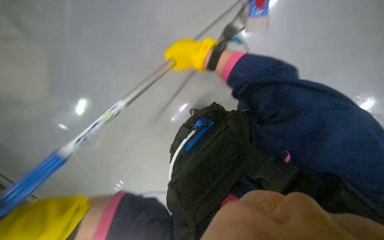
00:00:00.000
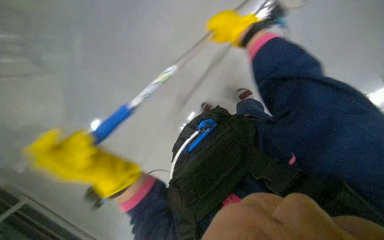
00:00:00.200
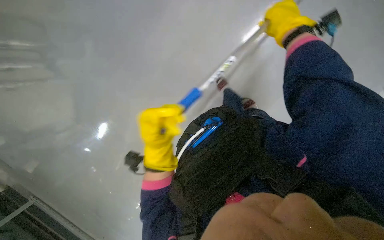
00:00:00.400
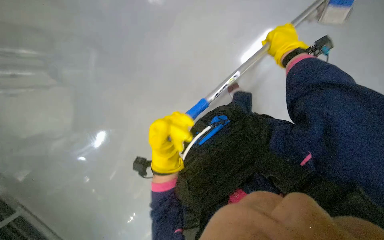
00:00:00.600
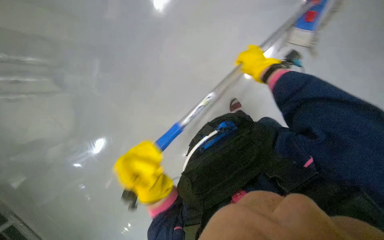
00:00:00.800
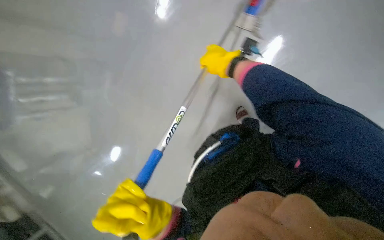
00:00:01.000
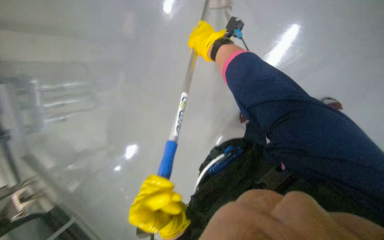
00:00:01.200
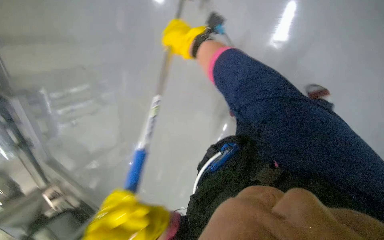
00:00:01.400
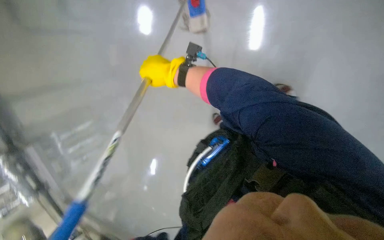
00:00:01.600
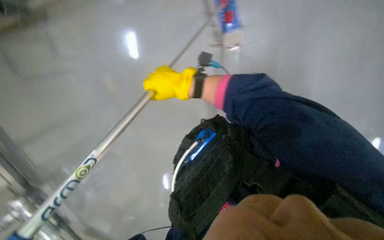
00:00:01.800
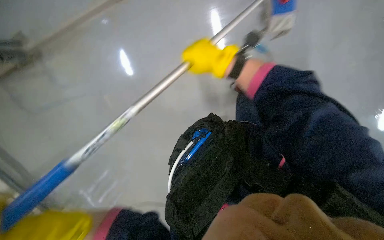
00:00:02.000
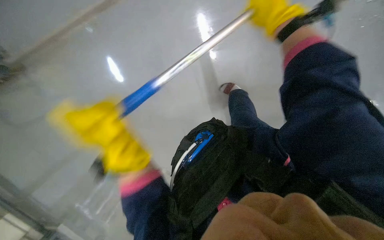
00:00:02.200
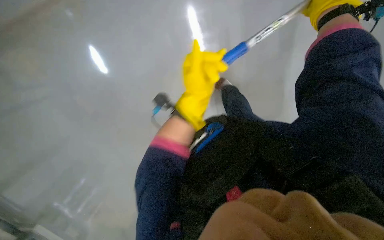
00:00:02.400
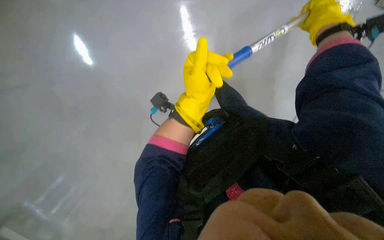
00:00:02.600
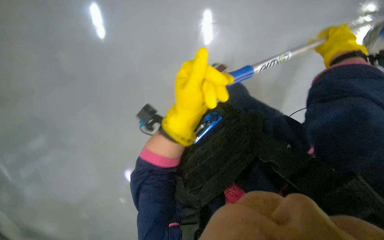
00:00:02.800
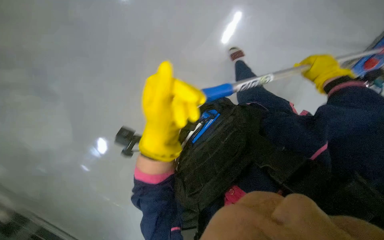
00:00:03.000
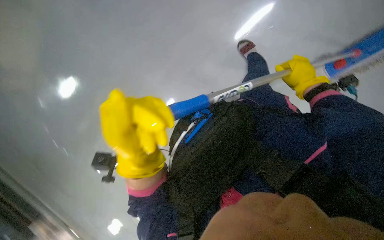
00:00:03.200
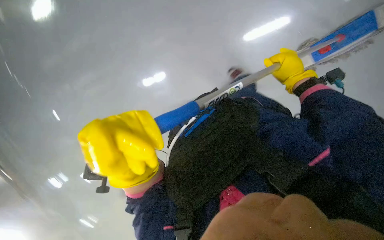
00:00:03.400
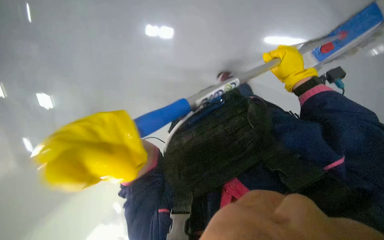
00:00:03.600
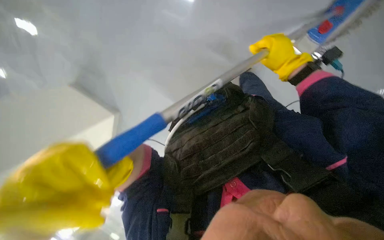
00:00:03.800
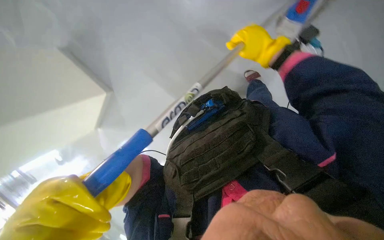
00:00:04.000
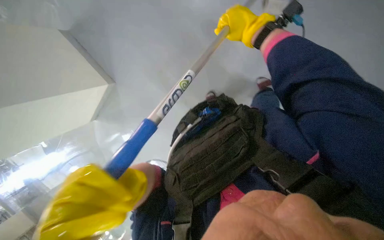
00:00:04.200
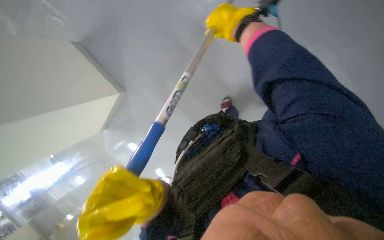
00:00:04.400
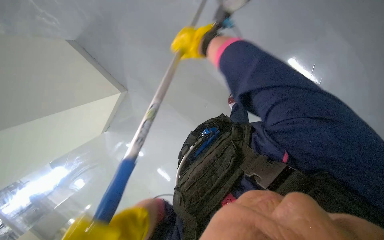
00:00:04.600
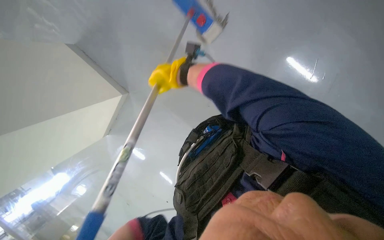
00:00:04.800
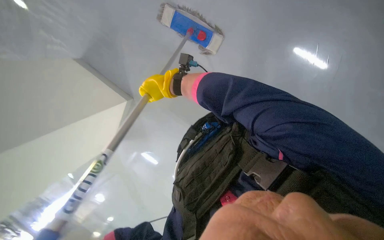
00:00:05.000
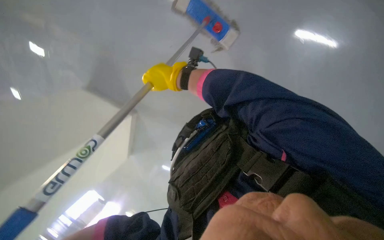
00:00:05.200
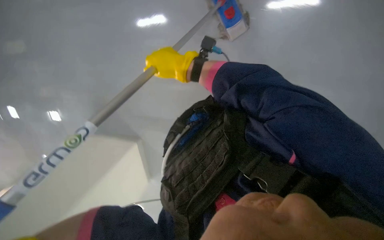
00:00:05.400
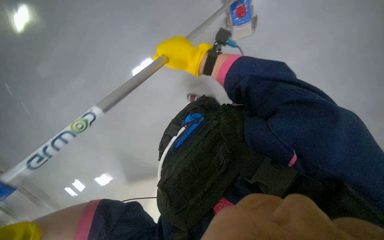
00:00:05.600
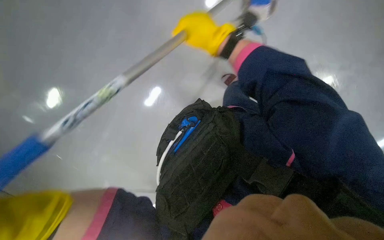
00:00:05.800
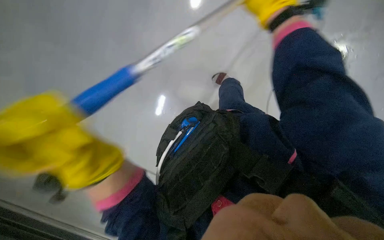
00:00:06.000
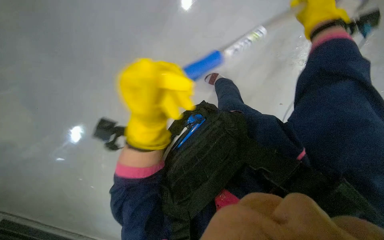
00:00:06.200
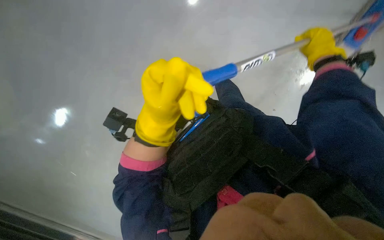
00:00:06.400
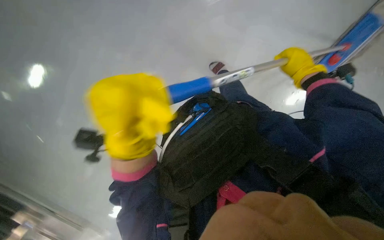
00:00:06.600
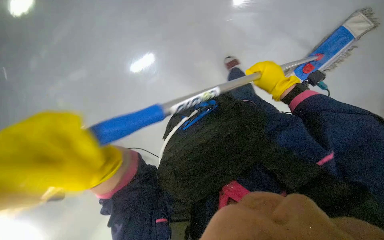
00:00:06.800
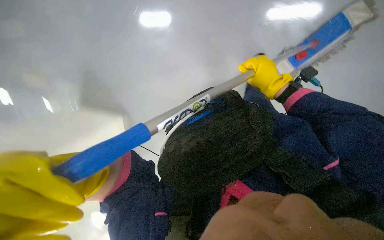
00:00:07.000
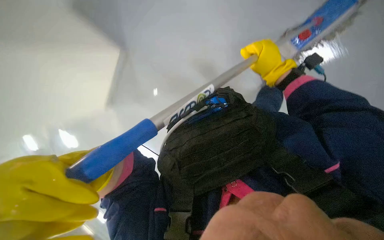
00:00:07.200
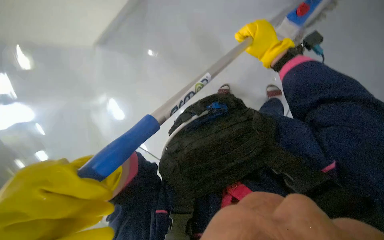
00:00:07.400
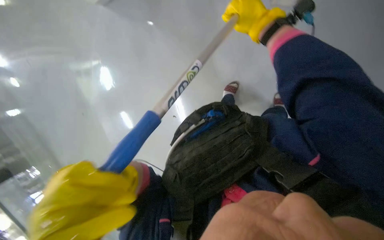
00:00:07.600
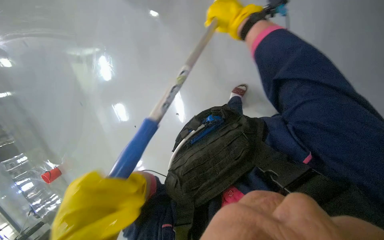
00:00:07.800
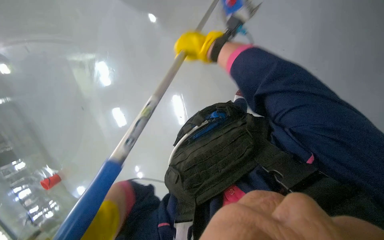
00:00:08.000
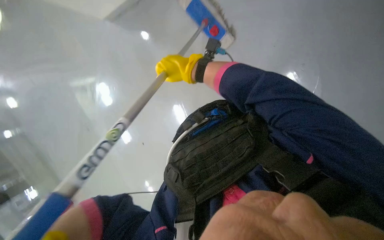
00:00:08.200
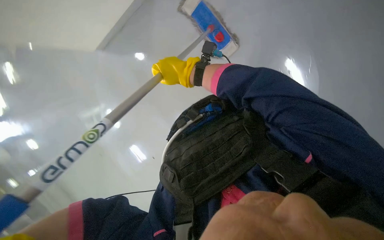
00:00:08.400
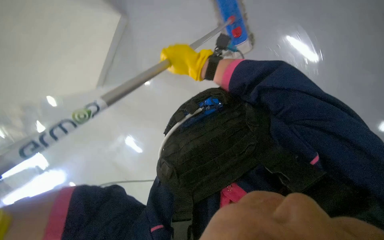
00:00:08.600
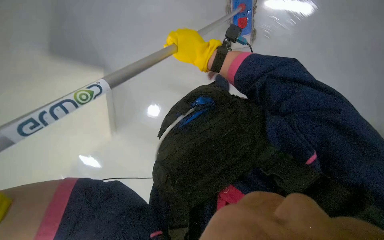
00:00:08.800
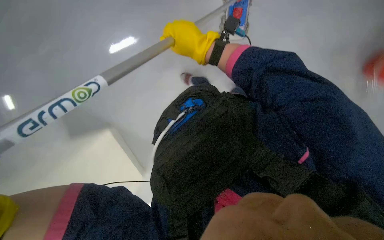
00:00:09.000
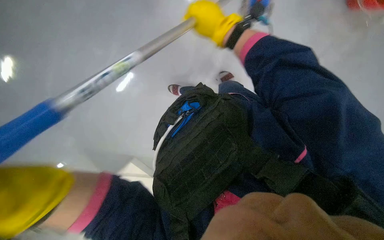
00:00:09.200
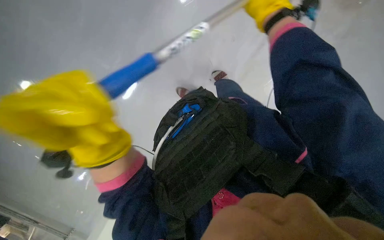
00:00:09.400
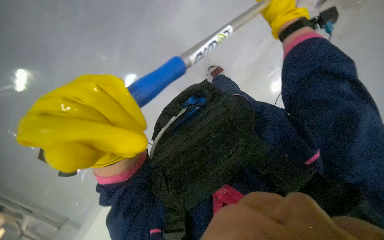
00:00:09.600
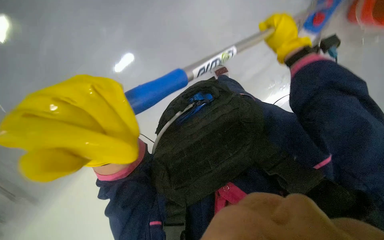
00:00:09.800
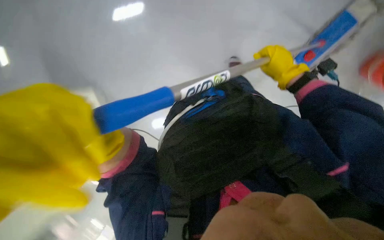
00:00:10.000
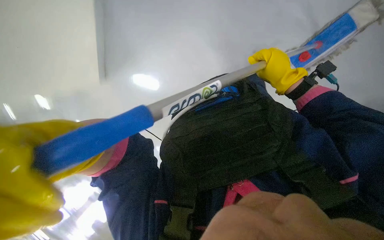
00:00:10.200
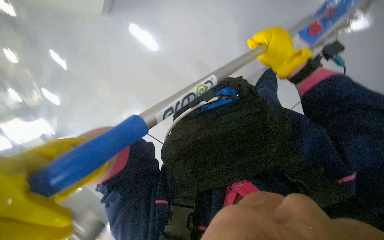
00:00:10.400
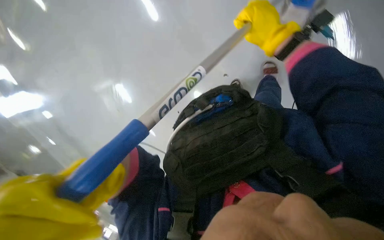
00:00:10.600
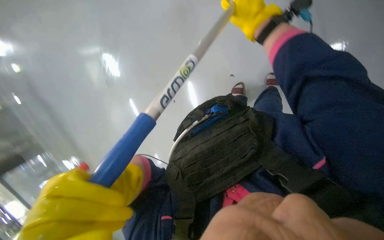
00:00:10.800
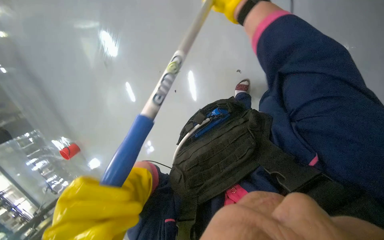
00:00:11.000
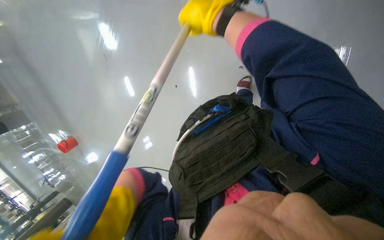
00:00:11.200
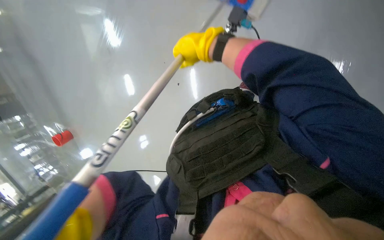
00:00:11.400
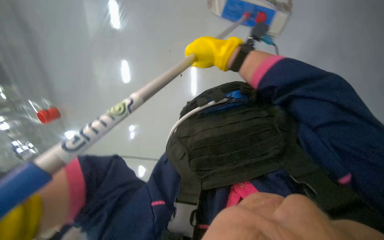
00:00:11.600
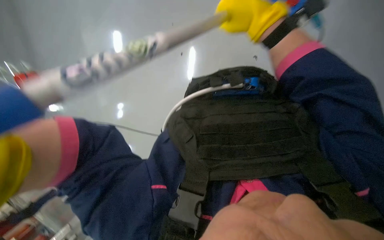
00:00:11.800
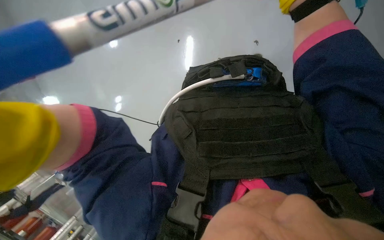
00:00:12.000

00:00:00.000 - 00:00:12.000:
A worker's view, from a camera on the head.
Job: mopping floor.
The whole recording: Mopping the floor. The worker mops the floor, periodically wringing the mop and changing the mop head.
00:00:00.000 - 00:00:01.600: The view tips upward by roughly 10 degrees. The right hand reaches approximately 20 cm to the right, then returns.
00:00:01.600 - 00:00:03.000: The camera pitches downward, by about 15 degrees. The right hand goes roughly 50 cm to the right.
00:00:03.000 - 00:00:04.400: The left hand travels down the picture and to the left by some 15 cm; the right hand moves to the left, nearer to the camera and up the picture, some 30 cm.
00:00:04.400 - 00:00:06.000: The view tilts roughly 15 degrees downward.
00:00:06.000 - 00:00:07.600: The camera is aimed approximately 20 degrees further to the right. The wearer looks approximately 30 degrees further downward.
00:00:09.000 - 00:00:10.400: The camera pitches downward, by some 20 degrees.
00:00:10.400 - 00:00:12.000: The view tilts some 20 degrees downward. The right hand goes to the left and returns, approximately 20 cm each way.

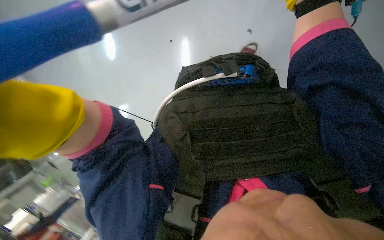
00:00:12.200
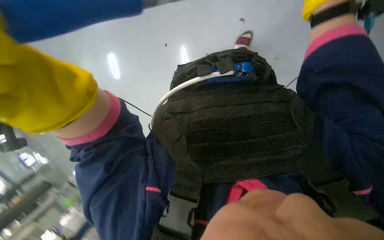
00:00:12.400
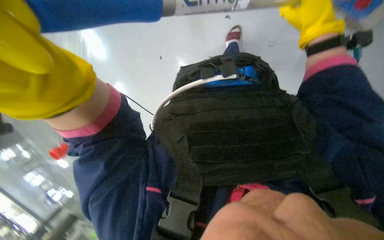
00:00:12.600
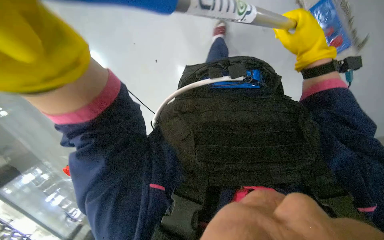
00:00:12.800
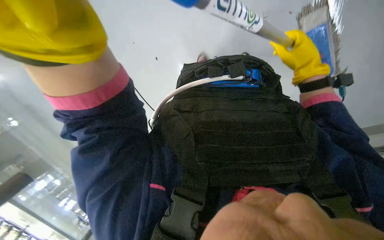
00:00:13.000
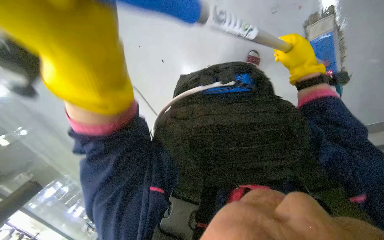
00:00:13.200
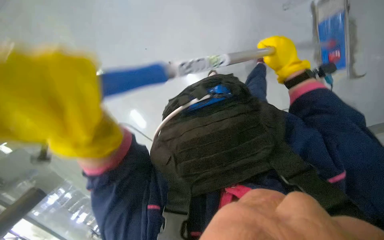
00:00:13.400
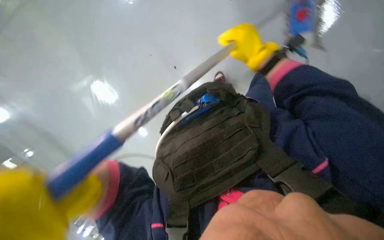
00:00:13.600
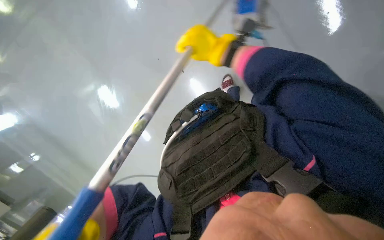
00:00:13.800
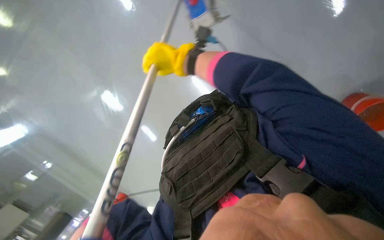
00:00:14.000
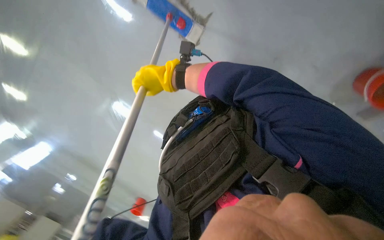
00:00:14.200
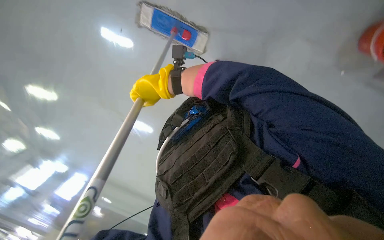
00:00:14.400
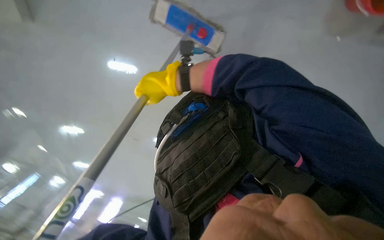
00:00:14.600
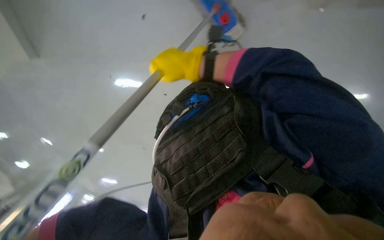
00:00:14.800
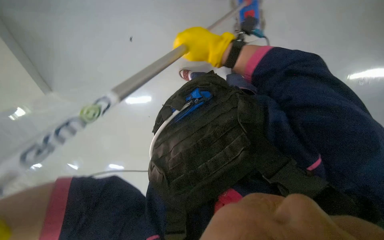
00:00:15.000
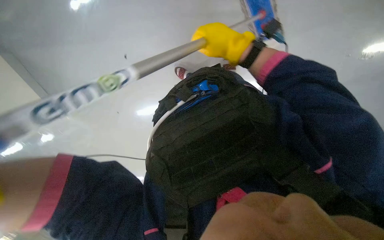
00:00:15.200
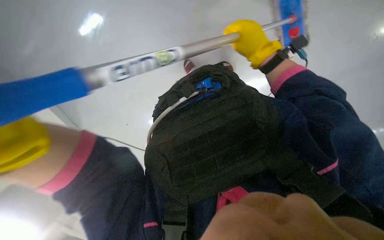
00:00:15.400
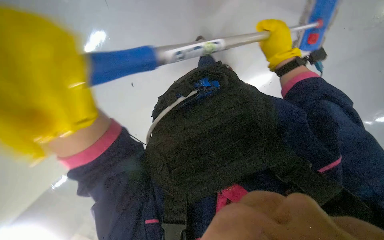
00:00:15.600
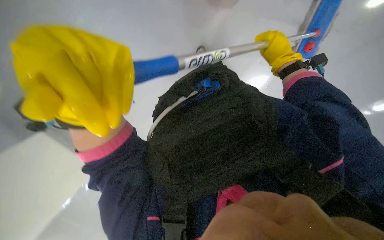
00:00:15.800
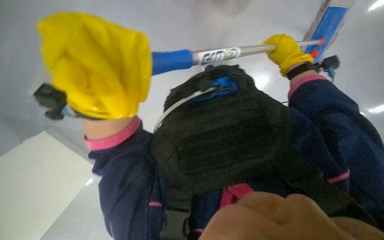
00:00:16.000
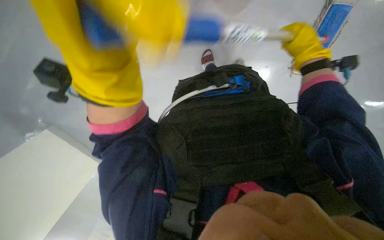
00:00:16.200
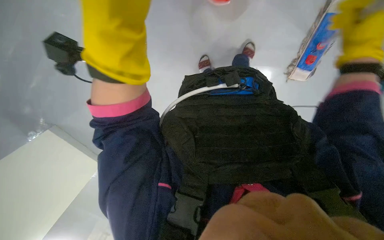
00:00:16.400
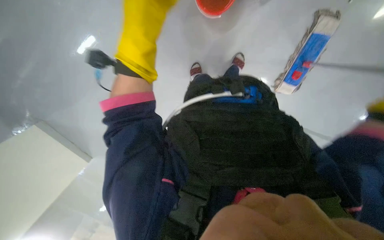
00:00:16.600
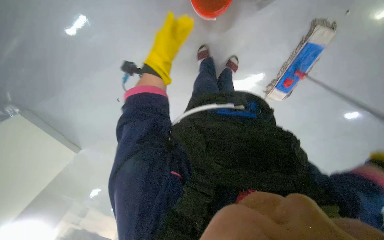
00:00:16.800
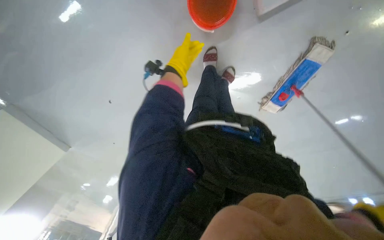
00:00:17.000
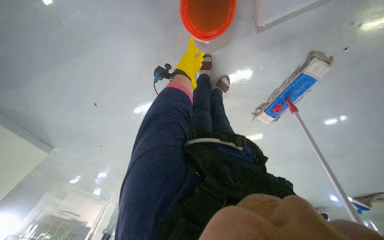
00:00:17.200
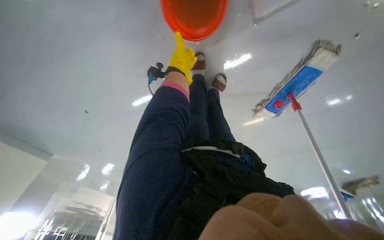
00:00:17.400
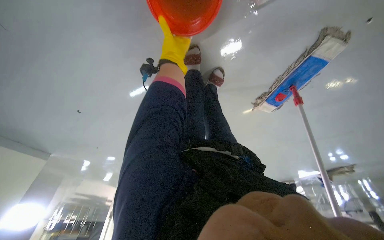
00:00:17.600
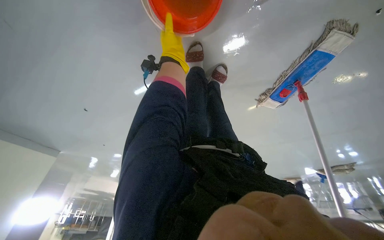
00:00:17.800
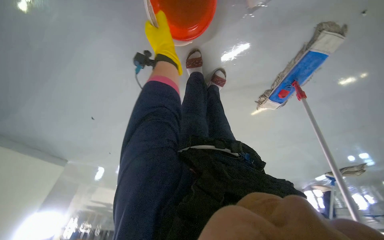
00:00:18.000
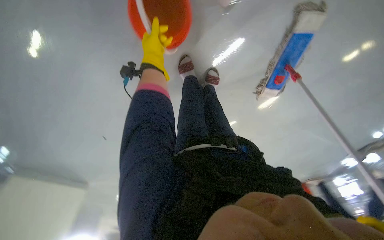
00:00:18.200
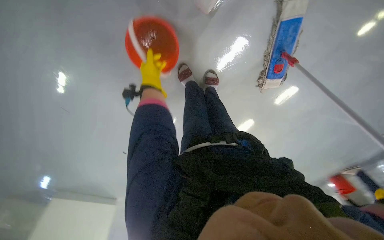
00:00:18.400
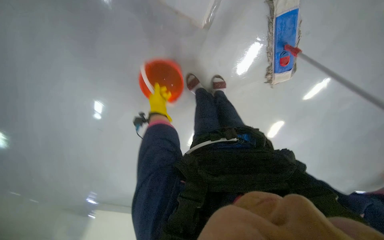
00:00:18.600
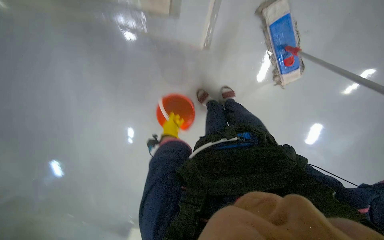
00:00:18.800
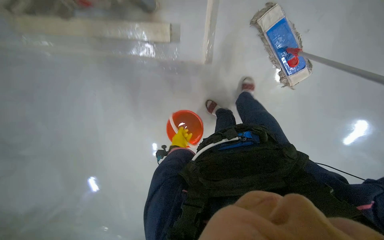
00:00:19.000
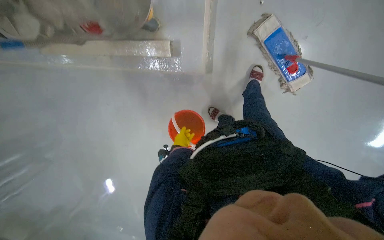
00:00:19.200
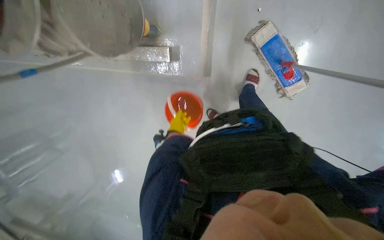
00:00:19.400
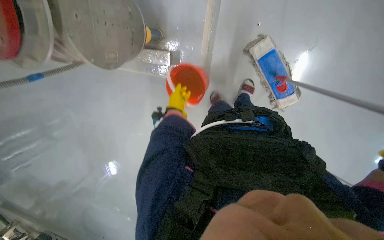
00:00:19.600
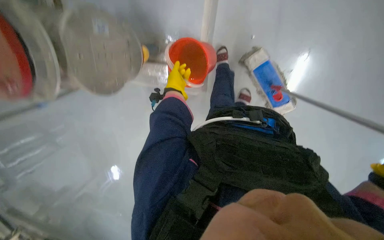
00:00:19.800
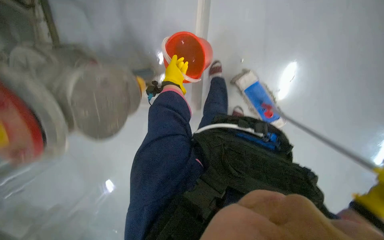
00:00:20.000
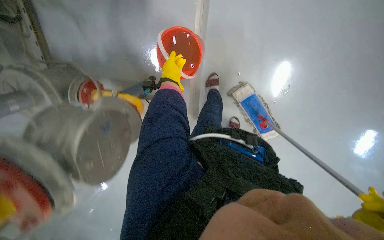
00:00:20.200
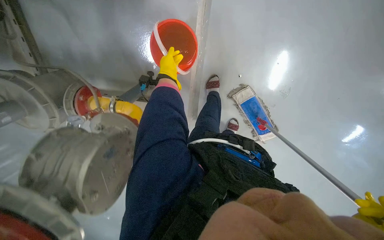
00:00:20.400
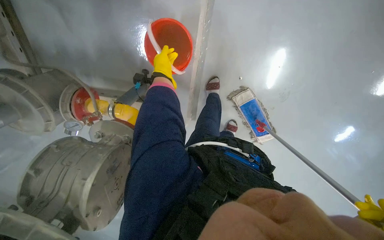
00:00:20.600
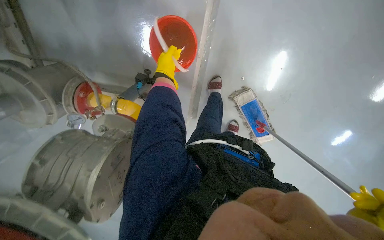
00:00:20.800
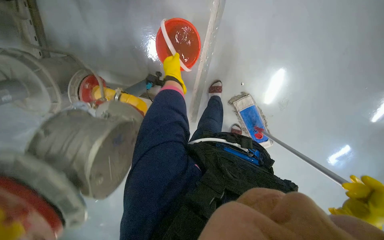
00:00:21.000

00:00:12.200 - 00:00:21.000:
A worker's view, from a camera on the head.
Job: mopping floor.
The whole recording: Mopping the floor. The worker mops the floor, periodically wringing the mop and changing the mop head.
00:00:13.600 - 00:00:15.200: The right hand goes to the left and returns, roughly 20 cm each way.
00:00:16.600 - 00:00:18.000: The left hand shifts some 35 cm farther from the camera.
00:00:18.000 - 00:00:19.600: The camera is carried some 50 cm. The camera sweeps to the left, by roughly 35 degrees. The camera pitches upward, by some 35 degrees. Everything in view rotates approximately 35 degrees counterclockwise.
00:00:19.600 - 00:00:21.000: The left hand goes approximately 30 cm up the picture and nearer to the camera.
